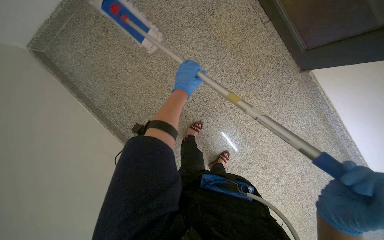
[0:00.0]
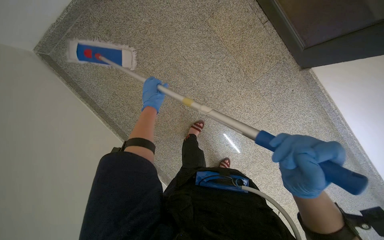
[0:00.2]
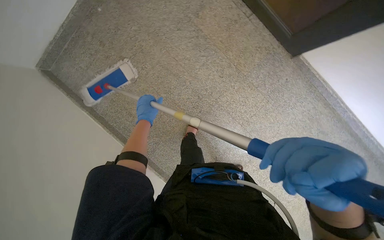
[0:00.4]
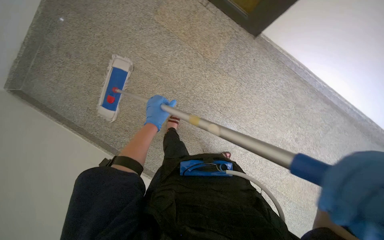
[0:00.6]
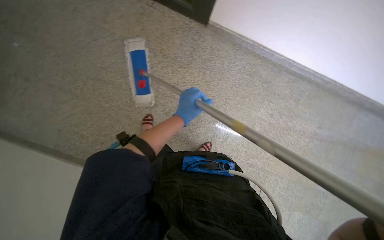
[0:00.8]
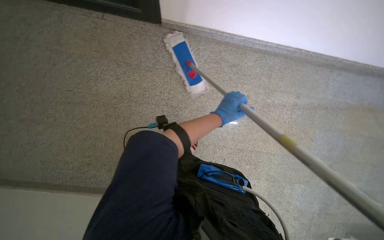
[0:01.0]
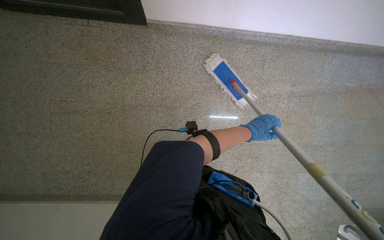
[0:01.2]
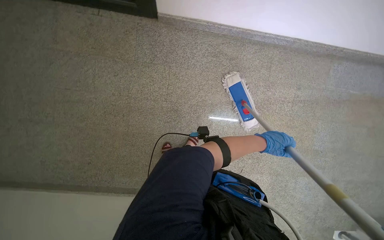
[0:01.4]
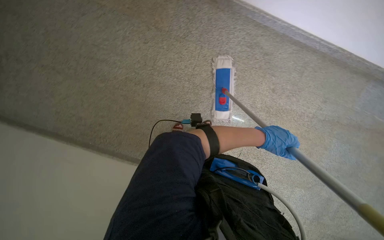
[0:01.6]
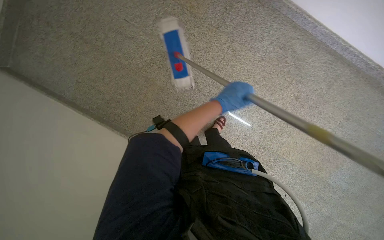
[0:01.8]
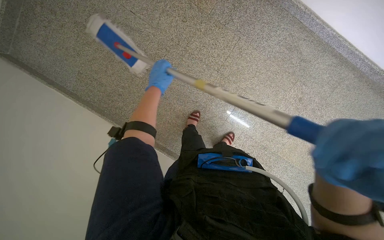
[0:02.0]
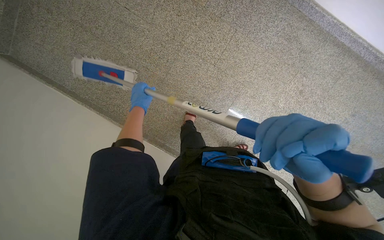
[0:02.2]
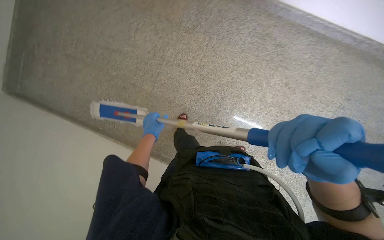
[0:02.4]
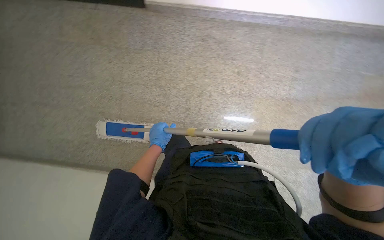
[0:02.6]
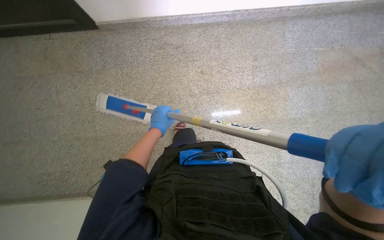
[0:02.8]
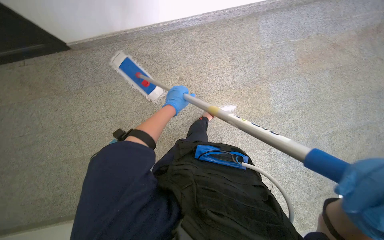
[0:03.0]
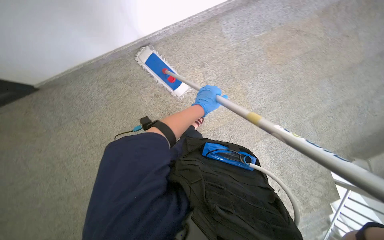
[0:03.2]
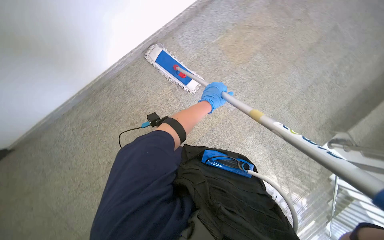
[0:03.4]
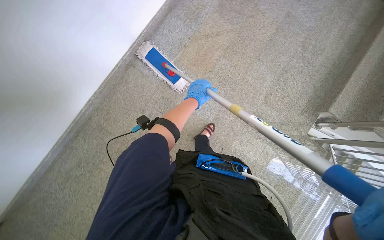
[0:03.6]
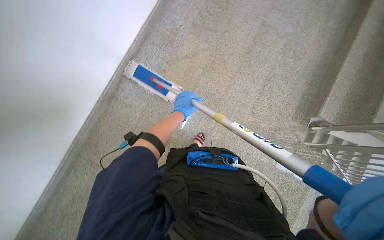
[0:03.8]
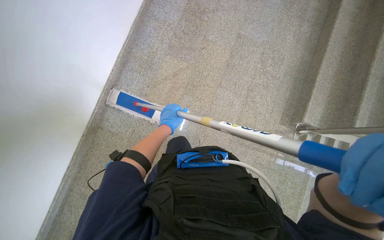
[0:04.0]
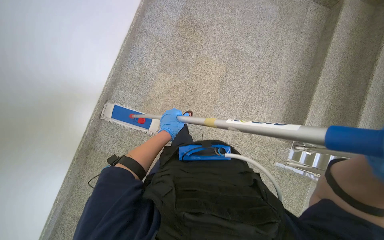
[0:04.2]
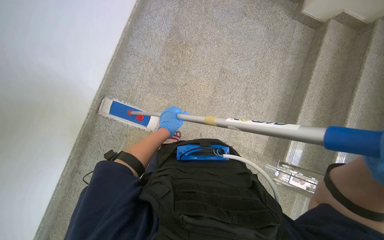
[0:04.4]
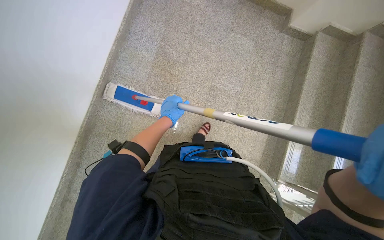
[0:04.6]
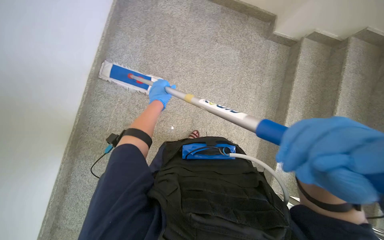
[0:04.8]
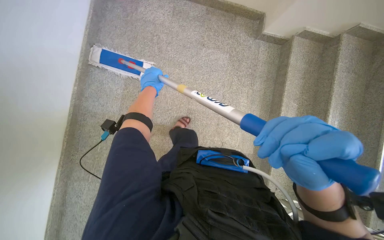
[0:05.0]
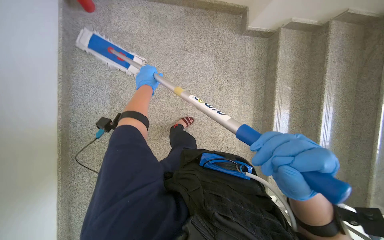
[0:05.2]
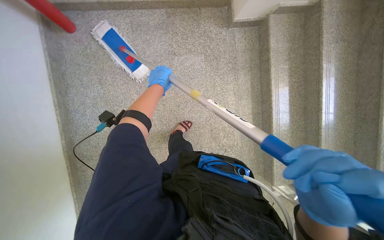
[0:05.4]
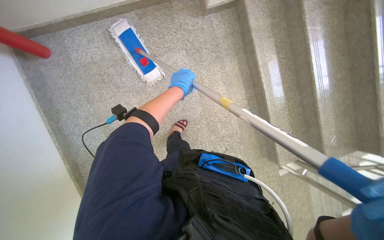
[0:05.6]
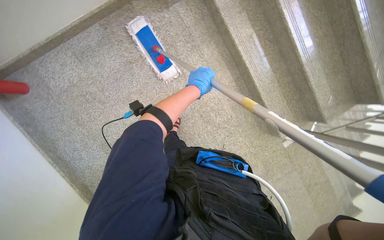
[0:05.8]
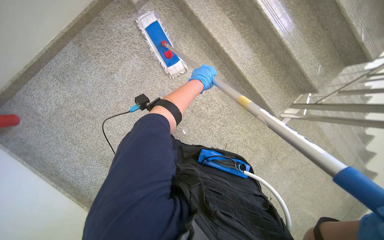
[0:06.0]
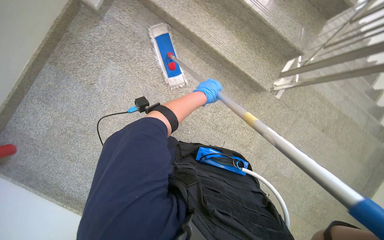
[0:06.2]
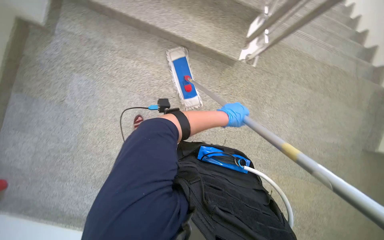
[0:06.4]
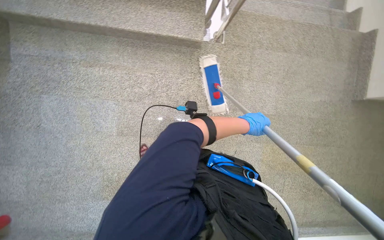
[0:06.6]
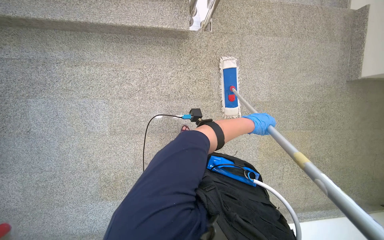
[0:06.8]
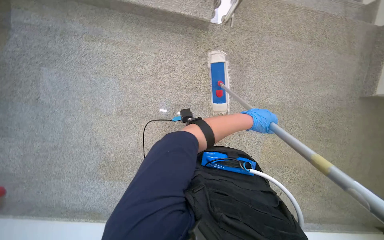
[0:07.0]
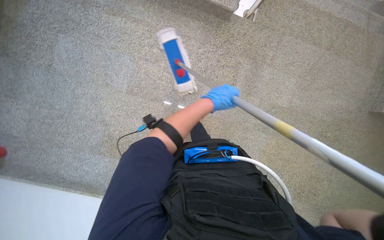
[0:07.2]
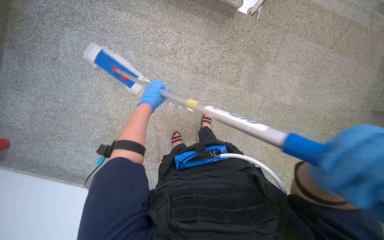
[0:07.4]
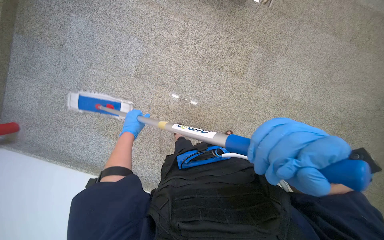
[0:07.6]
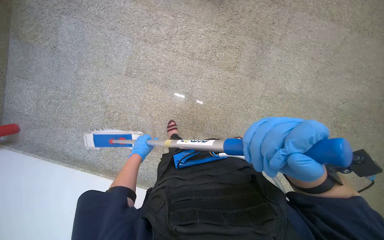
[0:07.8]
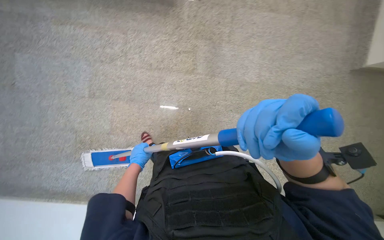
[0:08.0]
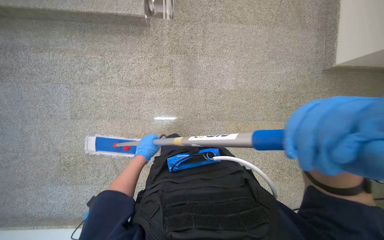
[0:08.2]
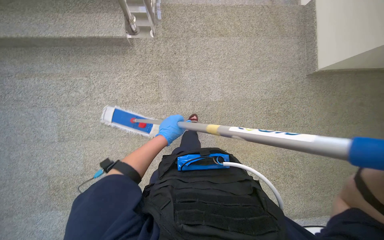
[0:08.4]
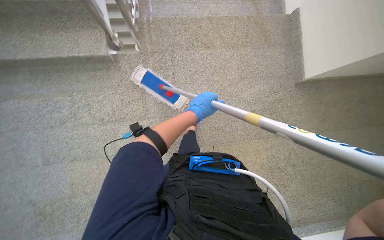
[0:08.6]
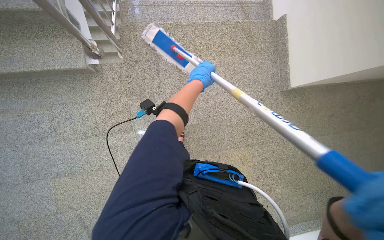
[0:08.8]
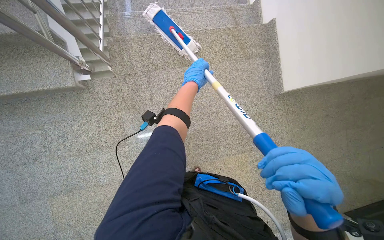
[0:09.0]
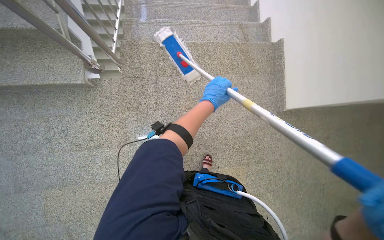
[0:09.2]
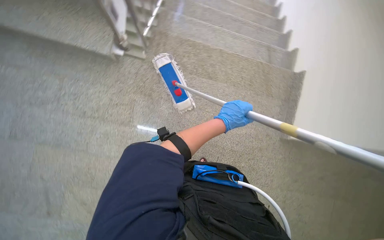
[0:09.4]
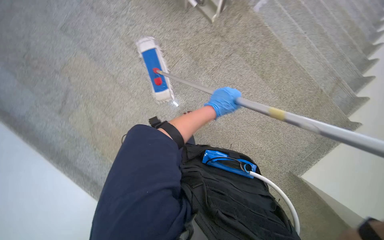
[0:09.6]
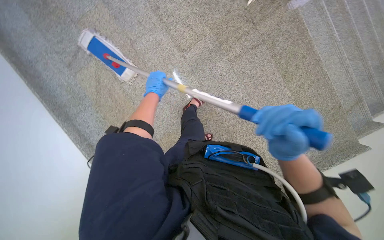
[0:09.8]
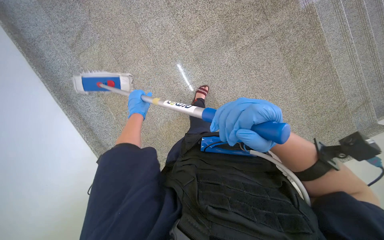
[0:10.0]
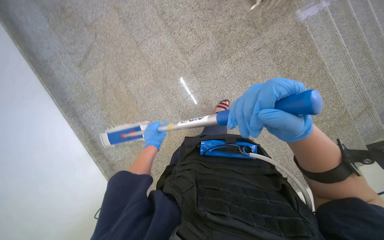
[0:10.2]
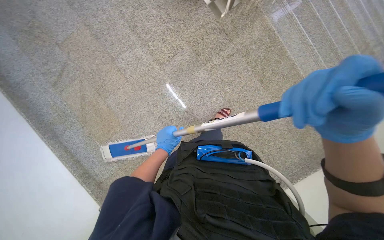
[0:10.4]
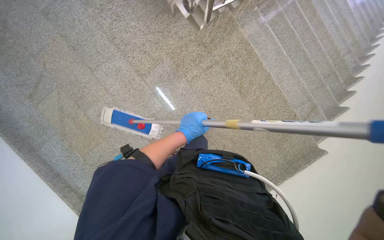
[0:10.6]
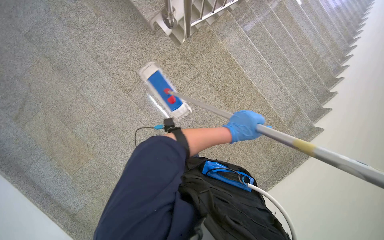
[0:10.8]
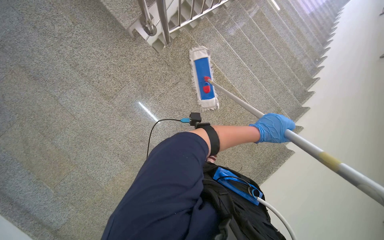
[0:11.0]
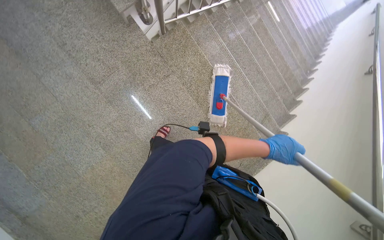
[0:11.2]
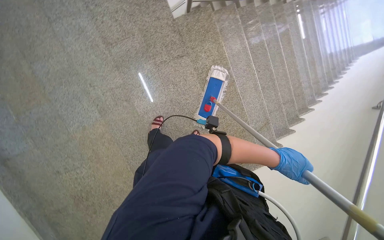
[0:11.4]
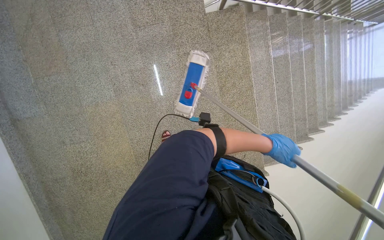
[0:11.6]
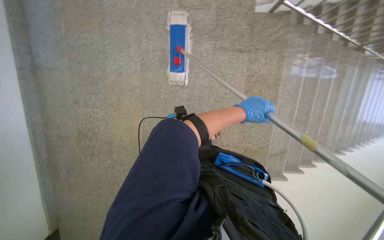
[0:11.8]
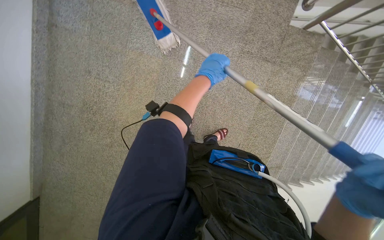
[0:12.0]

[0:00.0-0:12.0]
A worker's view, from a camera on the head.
Job: mopping floor.
The whole recording: Mopping the staircase. The worker mops the staircase, moving down each step.
0:00.0 to 0:01.6: The wearer moves approximately 60 cm. The scene turns about 30 degrees counterclockwise in the picture.
0:01.6 to 0:03.0: The wearer moves roughly 70 cm. The scene rotates counterclockwise by some 30 degrees.
0:03.0 to 0:04.4: The head travels about 1.5 m. The scene turns some 55 degrees counterclockwise in the picture.
0:04.4 to 0:06.0: The wearer moves about 70 cm. The camera pitches downward, by about 15 degrees. The scene rotates counterclockwise by roughly 60 degrees.
0:06.0 to 0:07.6: The wearer moves some 60 cm.
0:07.6 to 0:09.0: The camera travels some 1 m. The scene rotates counterclockwise by some 30 degrees.
0:10.4 to 0:12.0: The scene rotates clockwise by approximately 50 degrees.

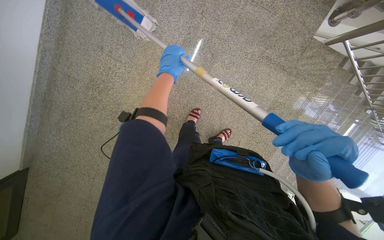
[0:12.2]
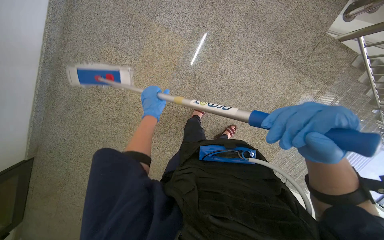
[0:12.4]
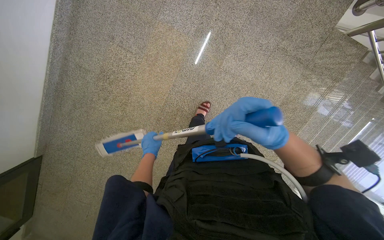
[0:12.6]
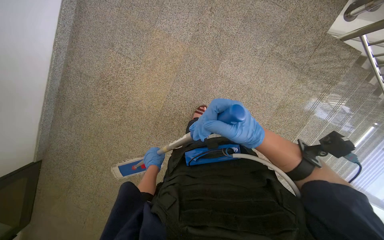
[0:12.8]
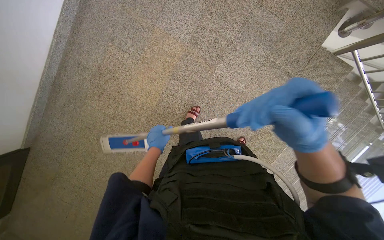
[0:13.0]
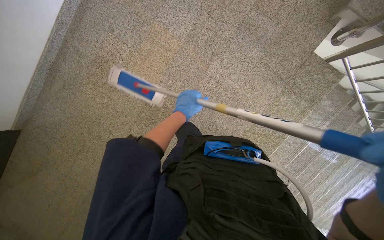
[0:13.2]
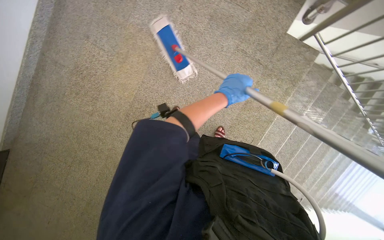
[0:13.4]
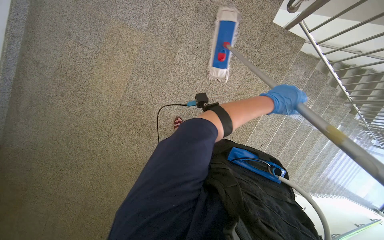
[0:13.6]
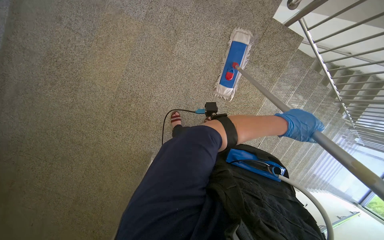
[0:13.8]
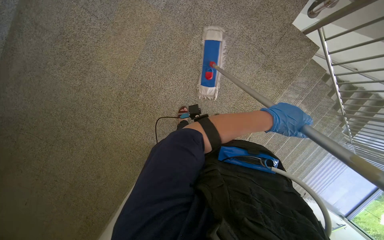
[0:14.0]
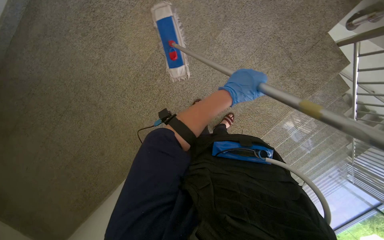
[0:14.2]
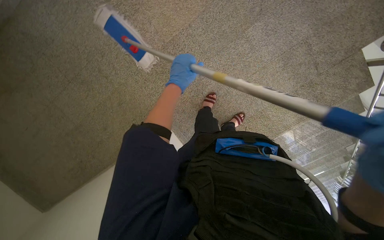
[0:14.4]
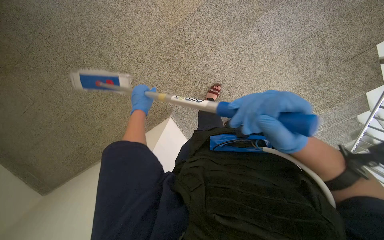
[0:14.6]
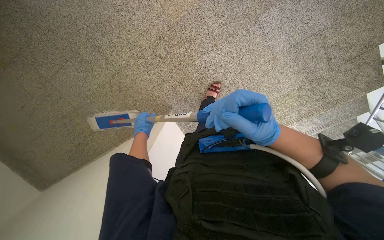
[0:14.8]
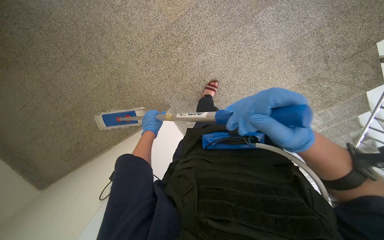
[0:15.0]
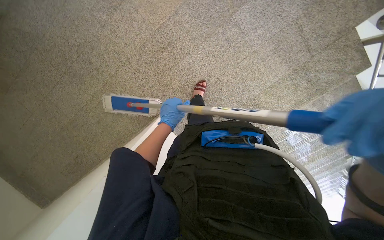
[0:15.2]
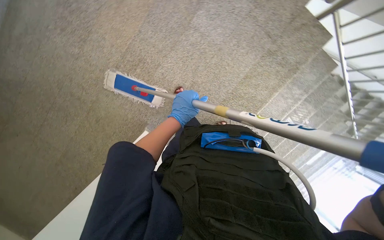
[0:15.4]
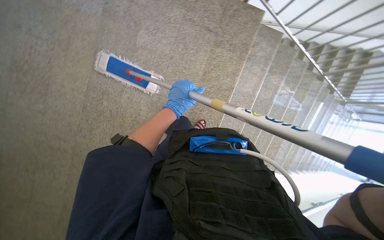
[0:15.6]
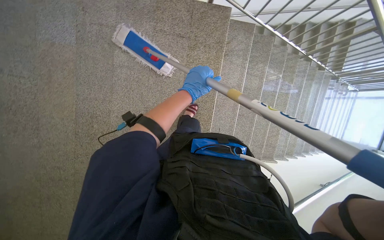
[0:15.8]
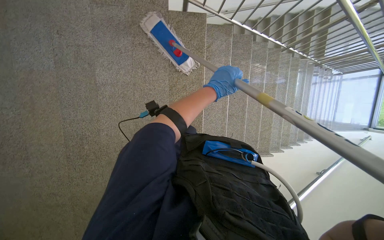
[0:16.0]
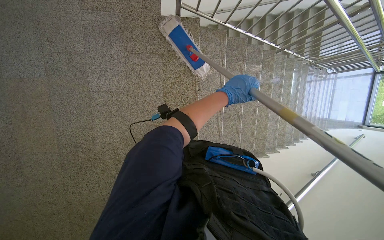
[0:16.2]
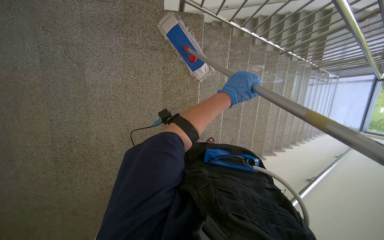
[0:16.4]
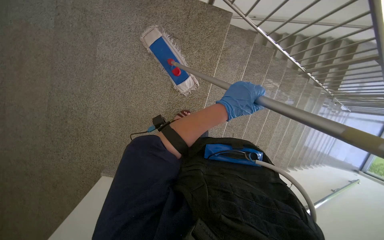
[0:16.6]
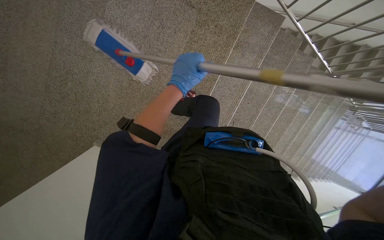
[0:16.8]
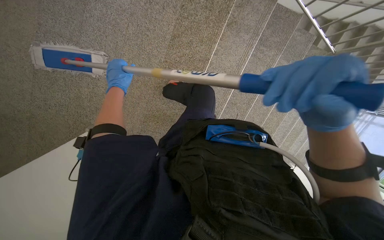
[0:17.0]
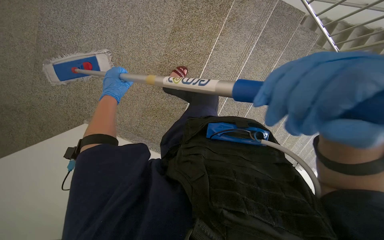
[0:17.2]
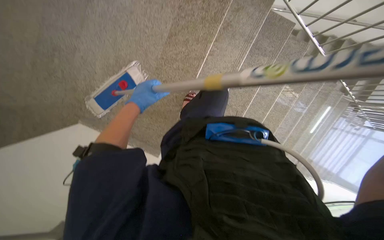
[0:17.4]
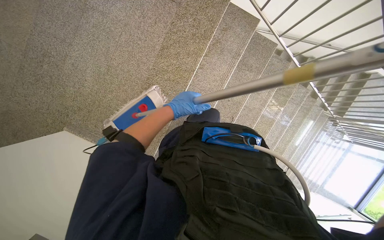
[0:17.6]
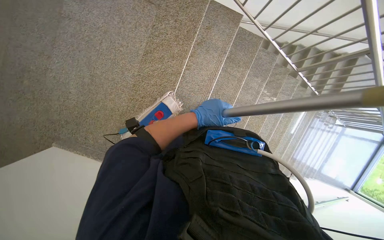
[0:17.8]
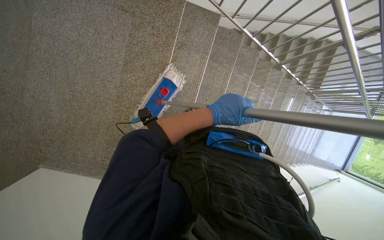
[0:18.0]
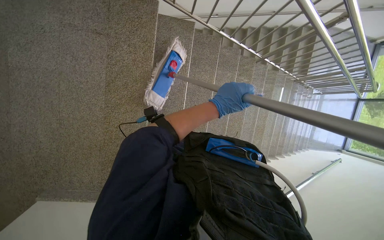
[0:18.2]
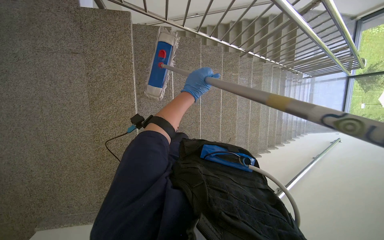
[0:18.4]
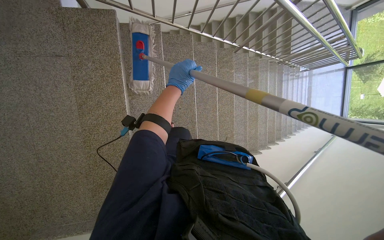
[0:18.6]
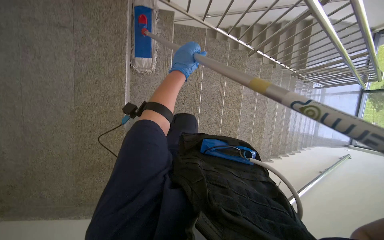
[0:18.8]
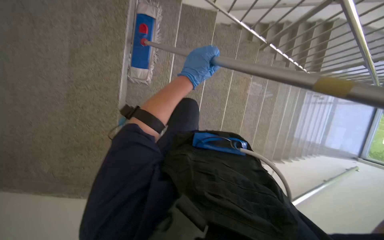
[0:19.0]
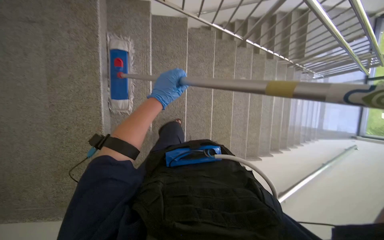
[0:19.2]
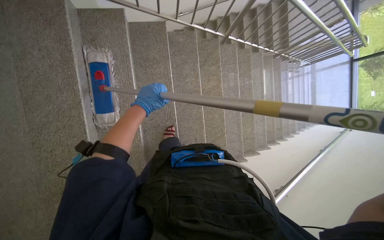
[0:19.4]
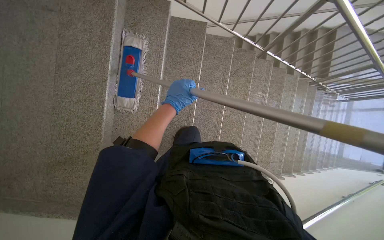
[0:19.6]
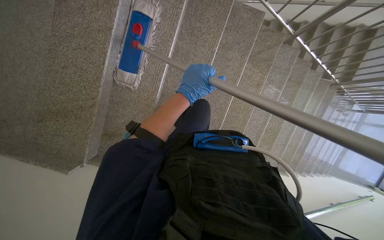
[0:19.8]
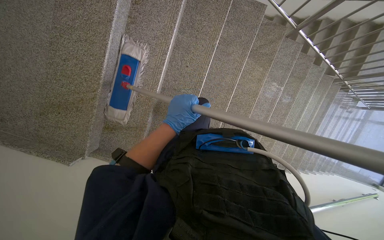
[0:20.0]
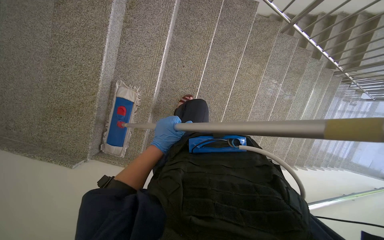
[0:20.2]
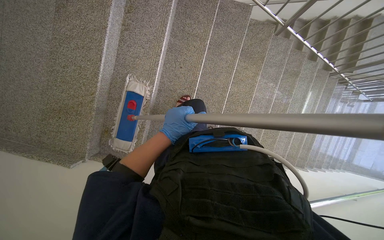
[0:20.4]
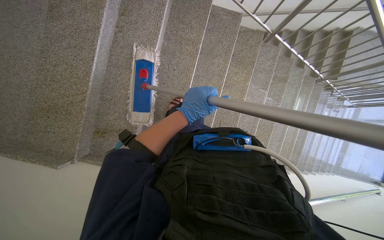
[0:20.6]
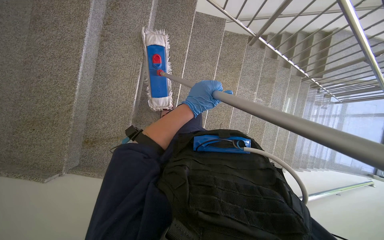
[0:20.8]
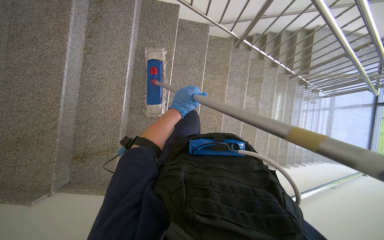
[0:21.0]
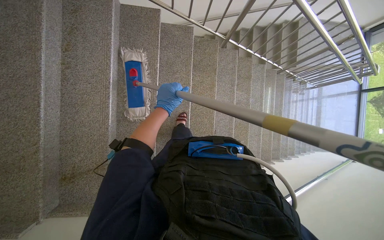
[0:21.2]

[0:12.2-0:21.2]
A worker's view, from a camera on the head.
Job: mopping floor.
The whole recording: Mopping the staircase. The worker mops the staircase, moving down each step.
0:12.2 to 0:13.8: The left hand heads to the right and down the picture, covering about 70 cm.
0:13.8 to 0:15.2: The scene rotates clockwise by about 25 degrees.
0:15.2 to 0:16.6: The camera is carried roughly 60 cm. The scene rotates counterclockwise by approximately 35 degrees.
0:16.6 to 0:18.2: The left hand goes to the left and returns, roughly 25 cm each way.
0:18.2 to 0:19.8: The view tips upward by about 20 degrees.
